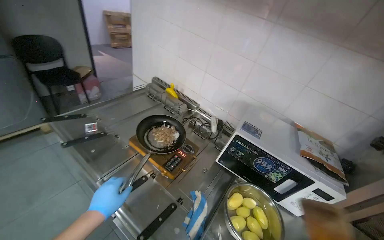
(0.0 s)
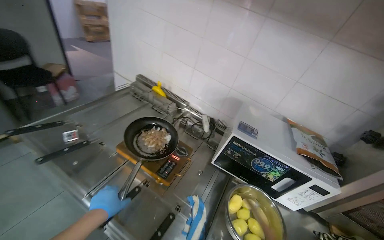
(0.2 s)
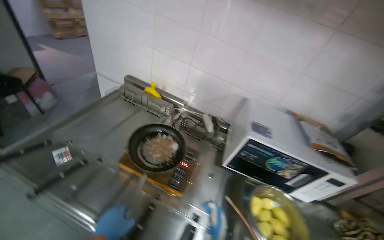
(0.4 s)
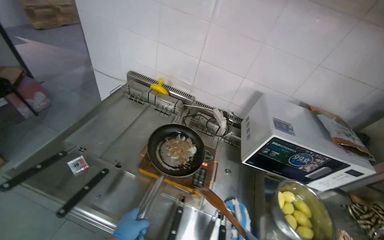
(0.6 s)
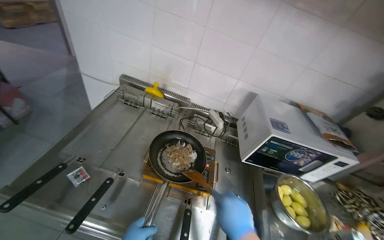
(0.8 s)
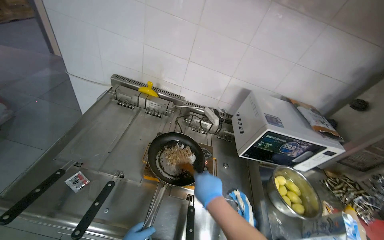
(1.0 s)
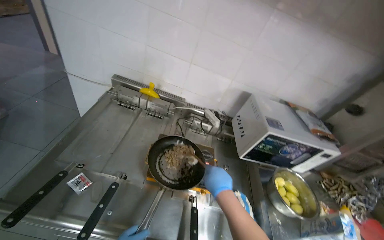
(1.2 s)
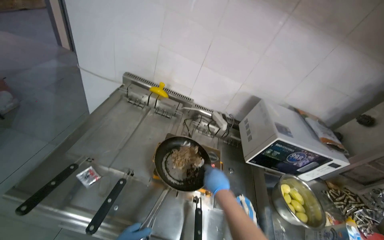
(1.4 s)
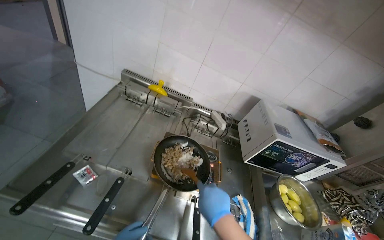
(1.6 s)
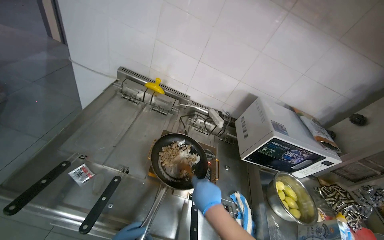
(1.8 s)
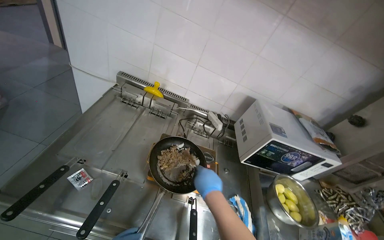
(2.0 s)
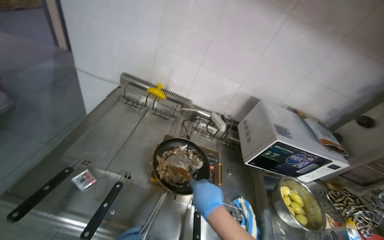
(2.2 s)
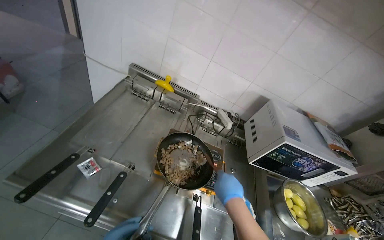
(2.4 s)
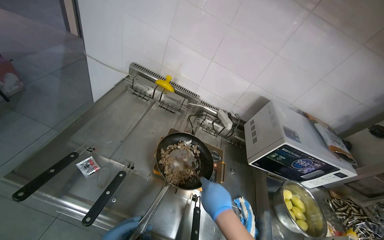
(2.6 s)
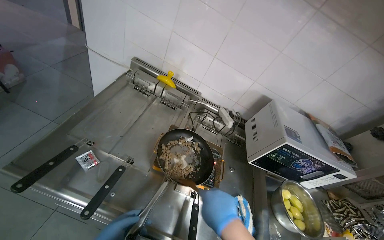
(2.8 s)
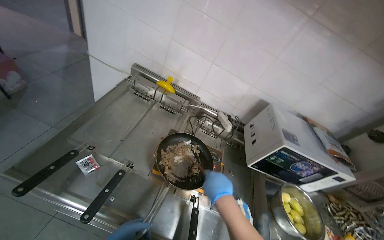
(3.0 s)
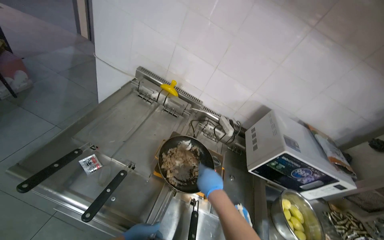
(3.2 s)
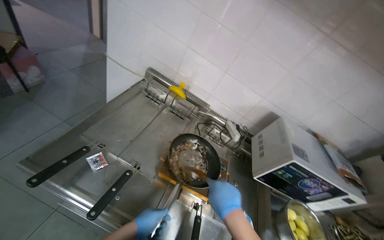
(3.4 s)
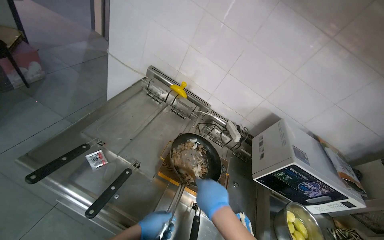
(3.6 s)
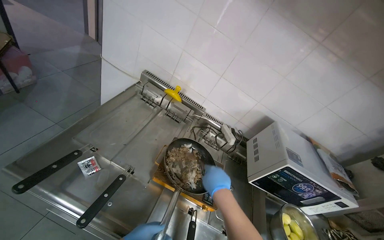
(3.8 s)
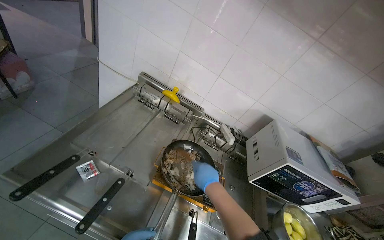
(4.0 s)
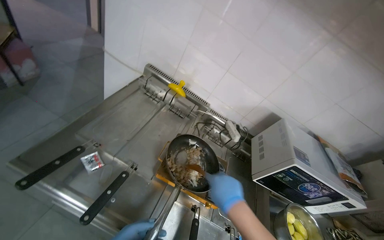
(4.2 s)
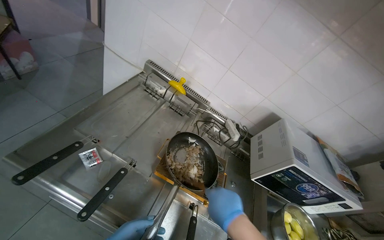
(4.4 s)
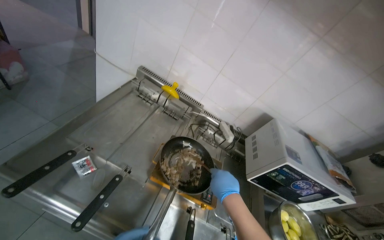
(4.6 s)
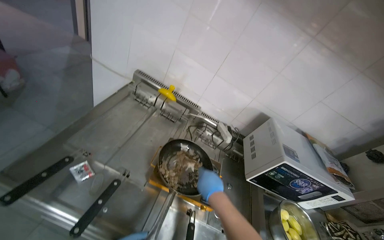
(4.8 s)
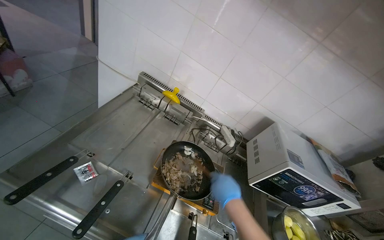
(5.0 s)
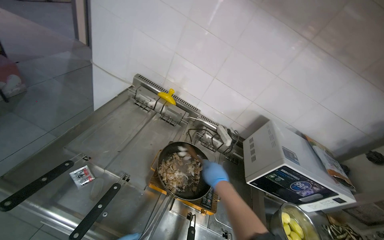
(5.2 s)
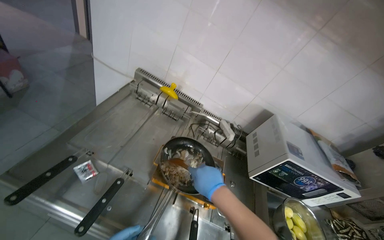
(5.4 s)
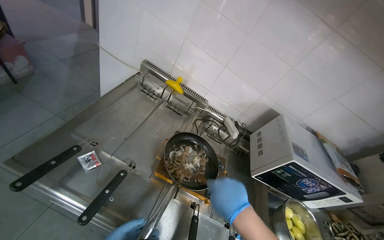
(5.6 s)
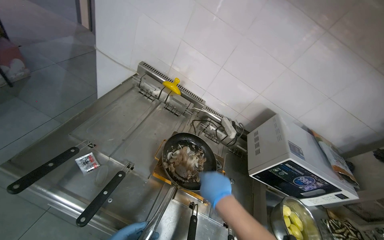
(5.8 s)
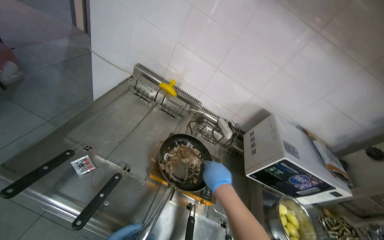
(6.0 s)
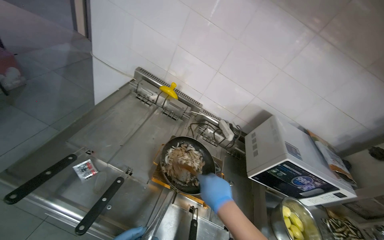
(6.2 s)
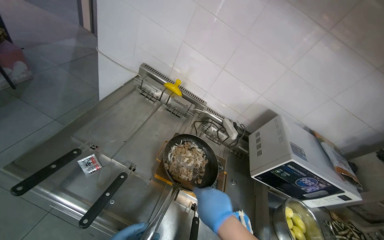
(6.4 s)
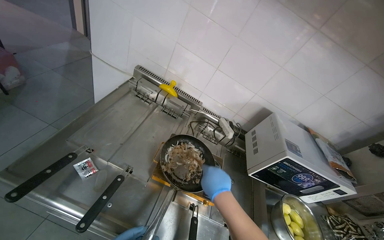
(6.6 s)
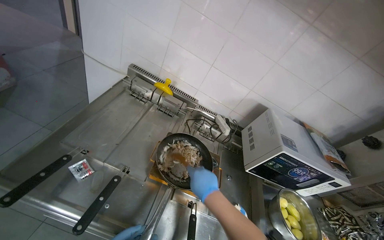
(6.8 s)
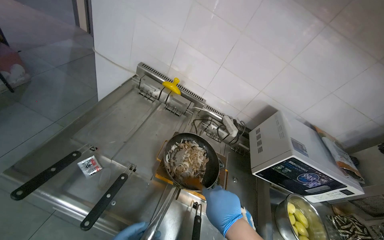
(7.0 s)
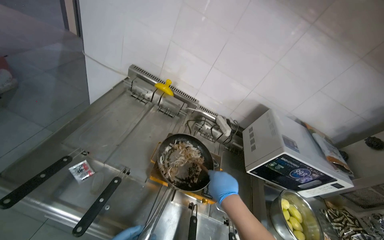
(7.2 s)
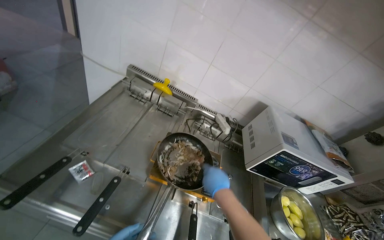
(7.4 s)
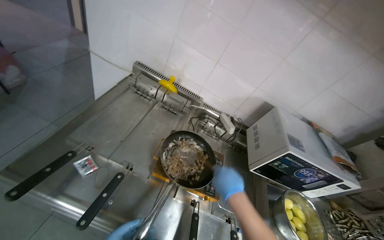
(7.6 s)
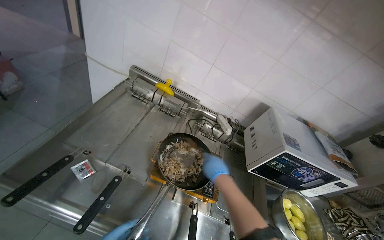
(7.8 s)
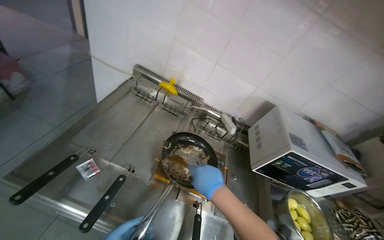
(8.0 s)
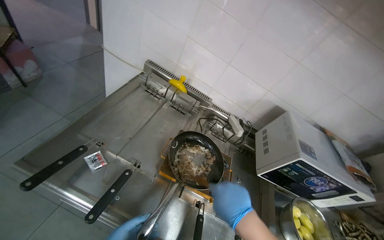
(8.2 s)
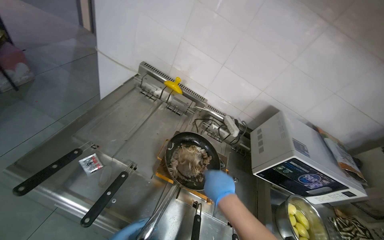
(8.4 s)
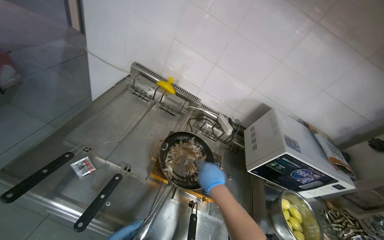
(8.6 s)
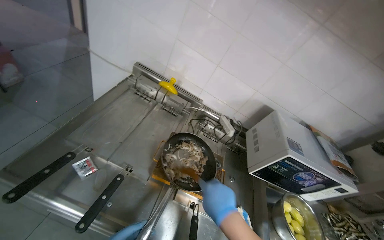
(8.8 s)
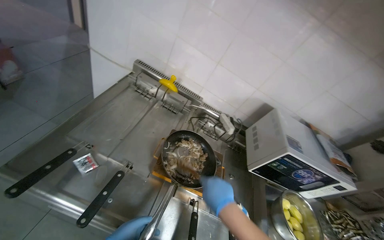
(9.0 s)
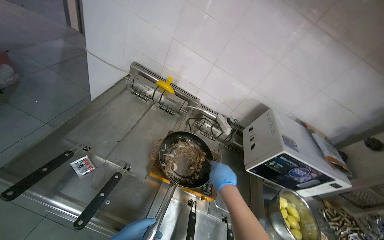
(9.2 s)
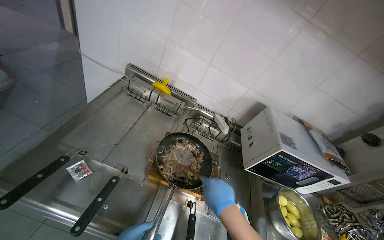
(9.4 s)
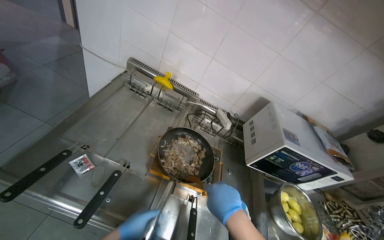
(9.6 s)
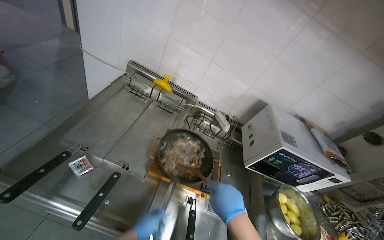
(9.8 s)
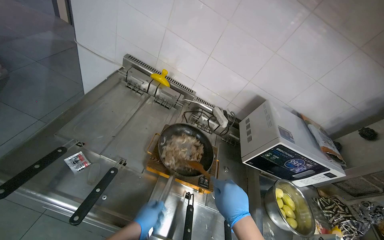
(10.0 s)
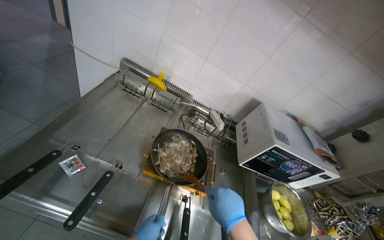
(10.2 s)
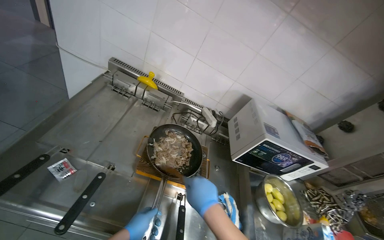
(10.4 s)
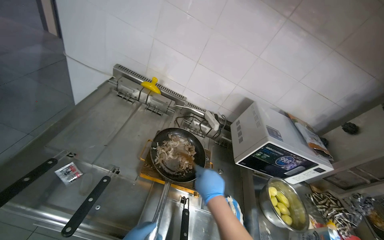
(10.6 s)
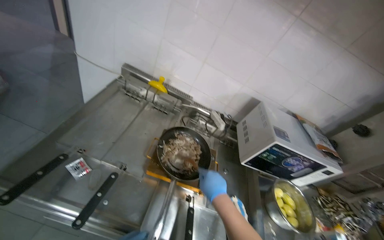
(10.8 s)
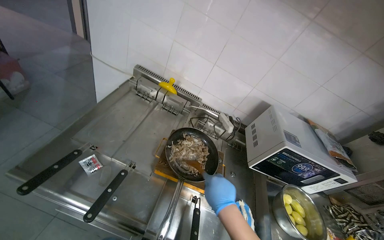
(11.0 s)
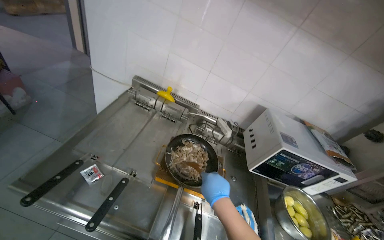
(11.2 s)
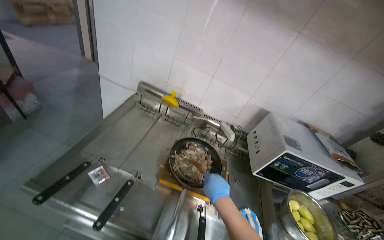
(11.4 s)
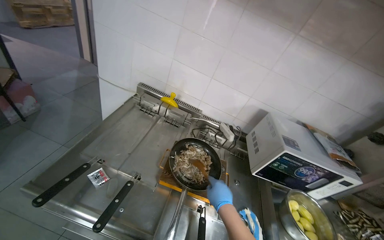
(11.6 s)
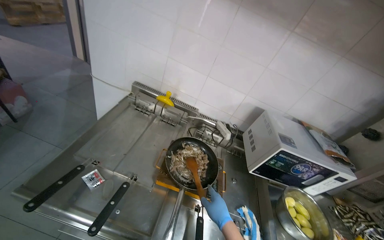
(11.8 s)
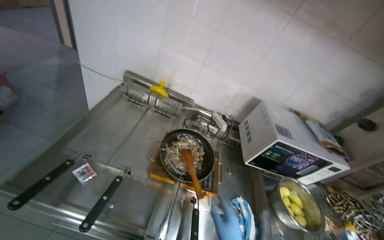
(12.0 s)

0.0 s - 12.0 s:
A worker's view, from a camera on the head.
Job: cooking food.
The whole recording: Stirring ingredients in pan. The worker stirs ingredients in a pan on the stove with a wooden spoon.
0.0 s - 1.6 s: The camera travels to the left, some 60 cm. The wearer's head swings about 25 degrees to the right.
1.6 s - 3.0 s: The right hand swings nearer and farther, approximately 10 cm each way, with 2 reversals.
4.4 s - 6.0 s: The right hand goes nearer and farther, about 15 cm each way, reversing 2 times.
7.6 s - 9.0 s: The right hand swings nearer and farther, approximately 15 cm each way, with 3 reversals.

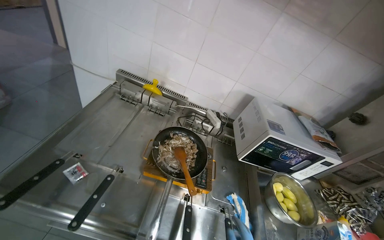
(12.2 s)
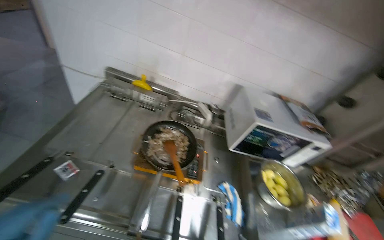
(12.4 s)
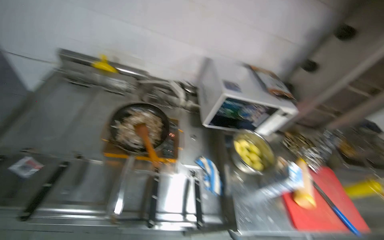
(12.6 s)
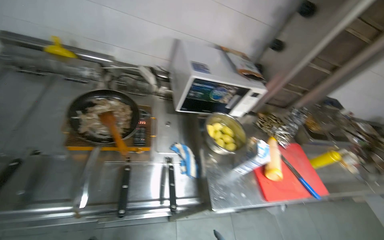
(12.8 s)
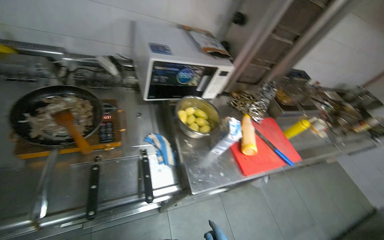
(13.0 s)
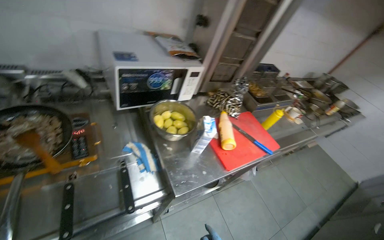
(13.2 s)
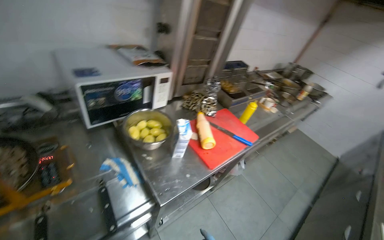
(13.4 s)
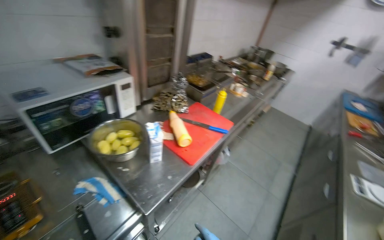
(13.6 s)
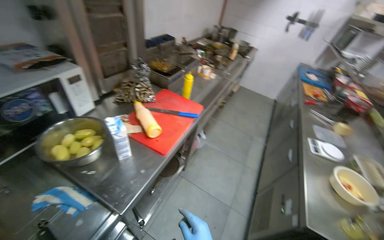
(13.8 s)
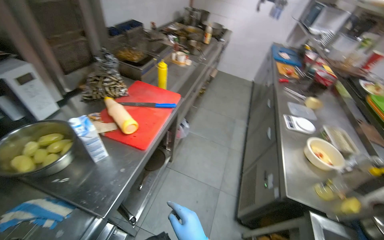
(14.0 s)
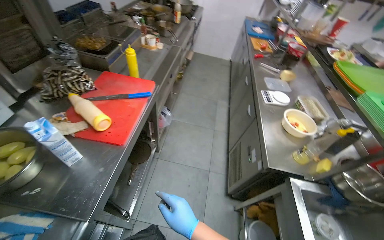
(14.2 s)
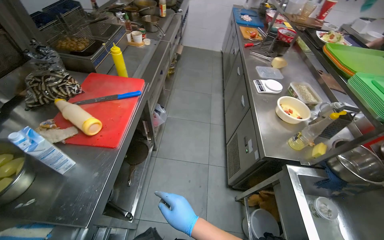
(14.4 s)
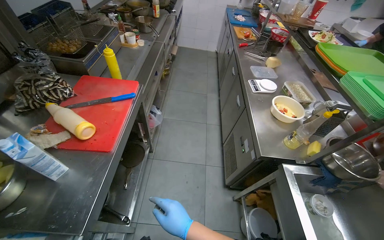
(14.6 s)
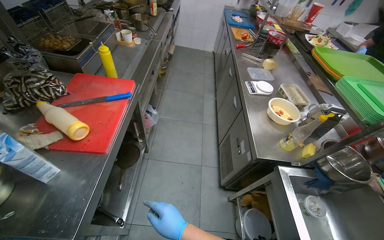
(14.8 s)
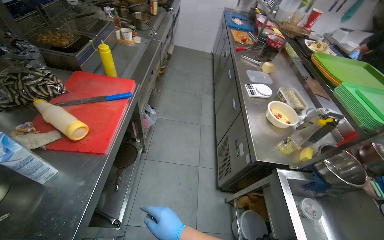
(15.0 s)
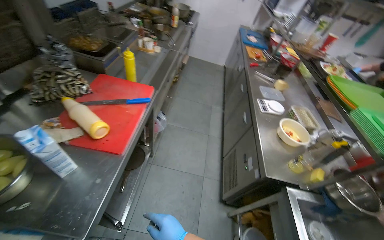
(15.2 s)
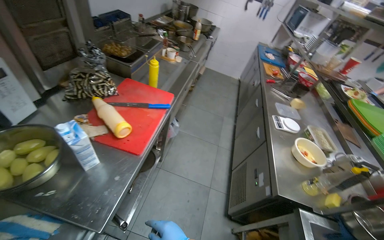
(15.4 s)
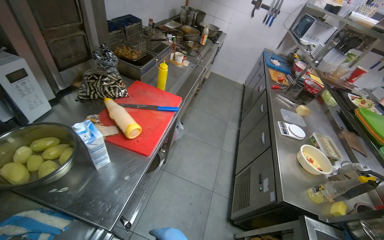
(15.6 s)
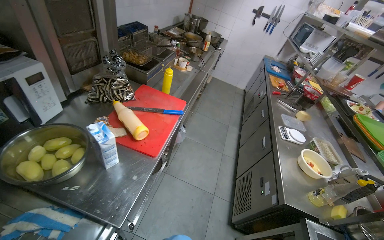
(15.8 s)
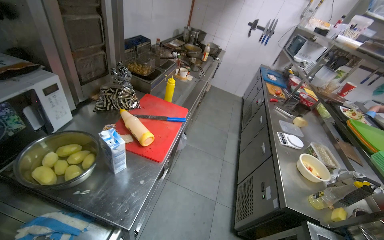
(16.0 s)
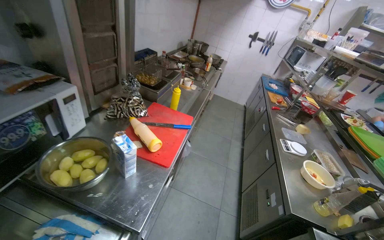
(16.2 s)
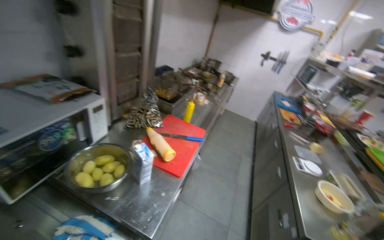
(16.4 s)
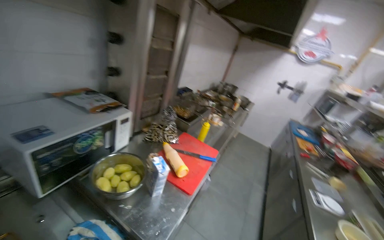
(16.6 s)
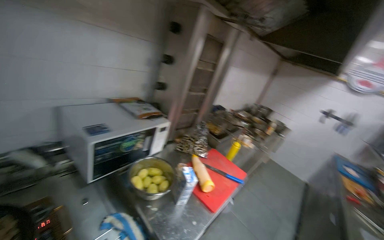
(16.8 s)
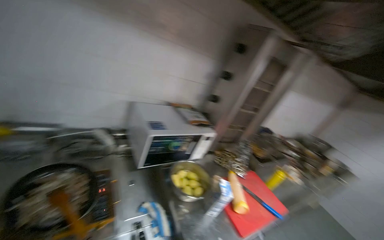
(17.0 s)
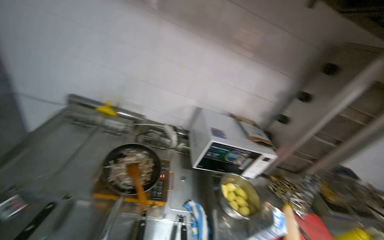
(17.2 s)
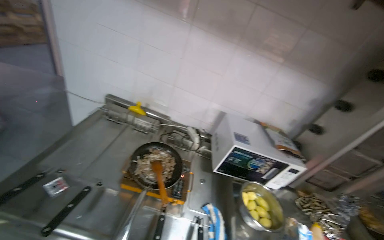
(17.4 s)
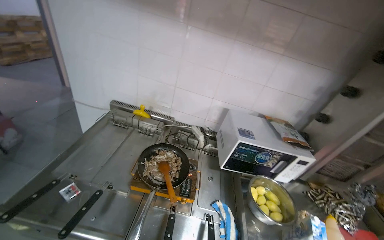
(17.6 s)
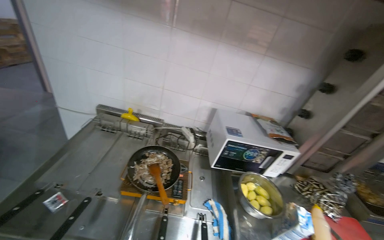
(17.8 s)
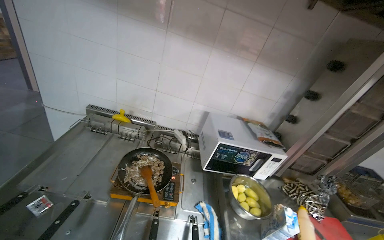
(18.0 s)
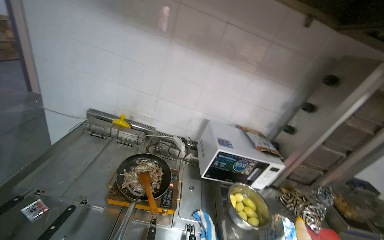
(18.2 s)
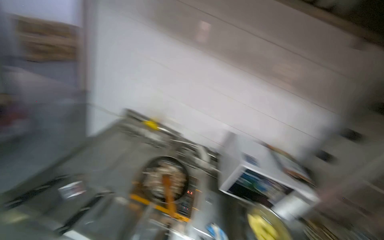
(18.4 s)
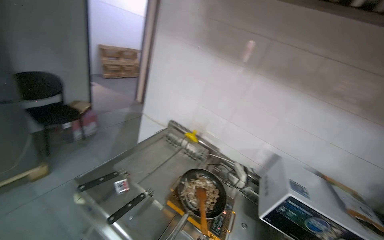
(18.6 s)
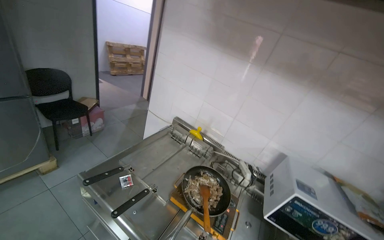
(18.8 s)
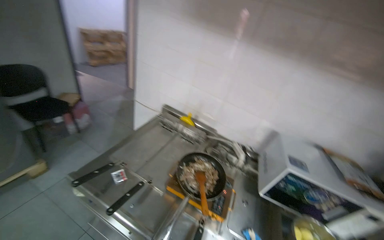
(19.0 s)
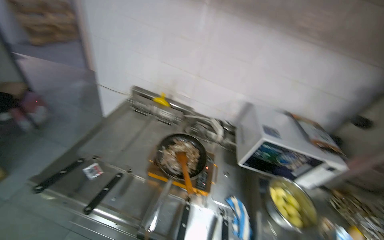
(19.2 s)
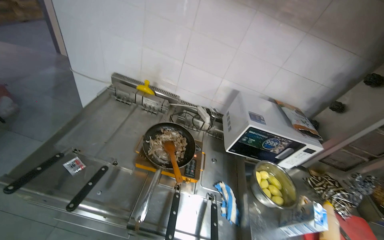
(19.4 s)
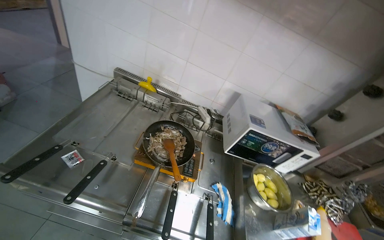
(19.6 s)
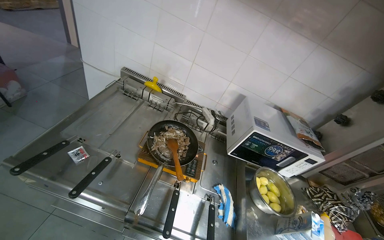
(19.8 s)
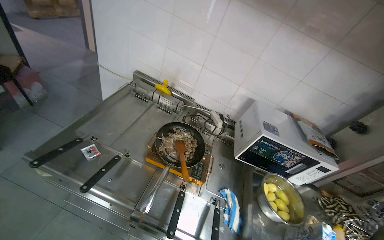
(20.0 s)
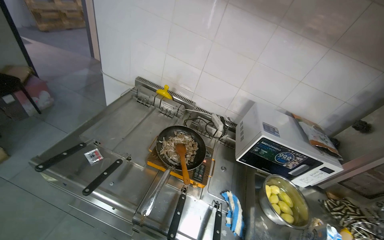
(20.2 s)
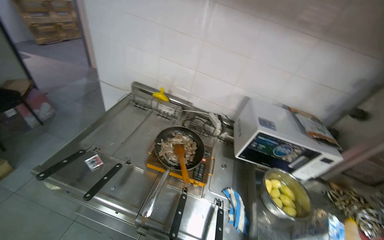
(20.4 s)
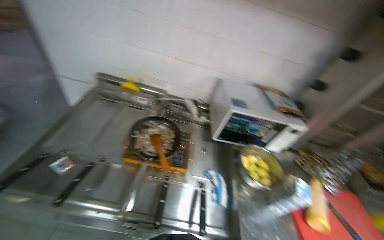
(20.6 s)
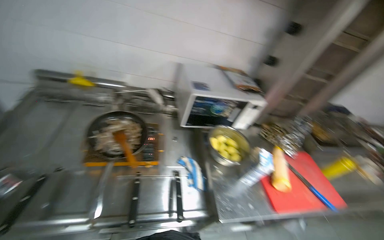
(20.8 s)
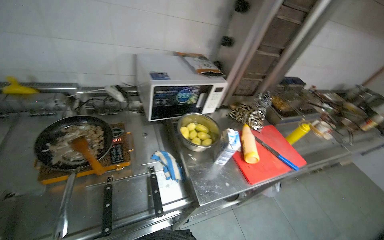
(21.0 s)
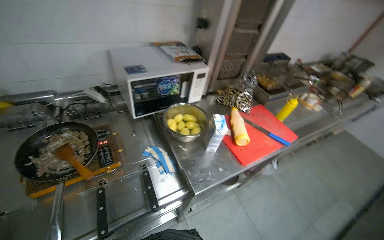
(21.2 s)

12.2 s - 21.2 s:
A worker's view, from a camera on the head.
Job: cooking food.
The whole recording: Stirring ingredients in pan. The worker stirs ingredients in a pan on the stove with a wooden spoon.
12.2 s - 13.8 s: The wearer moves about 60 cm. The wearer's head swings approximately 70 degrees to the right. The wearer looks about 20 degrees further downward.
13.8 s - 15.2 s: The head rotates about 20 degrees to the right.
15.2 s - 16.6 s: The wearer looks some 20 degrees further to the left. The view tilts about 25 degrees upward.
16.6 s - 18.2 s: The head rotates some 60 degrees to the left. The wearer looks about 20 degrees further upward.
19.8 s - 21.2 s: The wearer's head swings roughly 40 degrees to the right.
